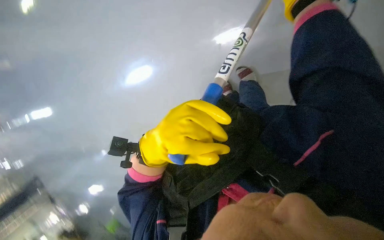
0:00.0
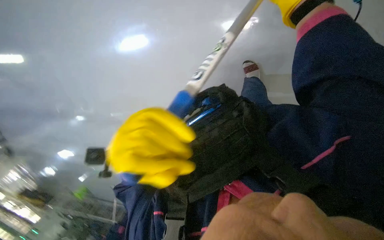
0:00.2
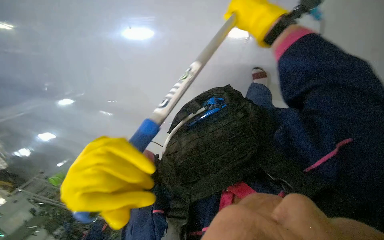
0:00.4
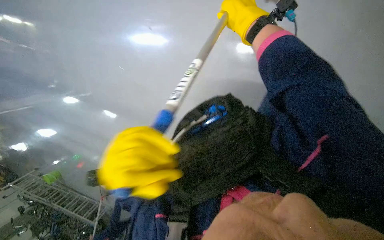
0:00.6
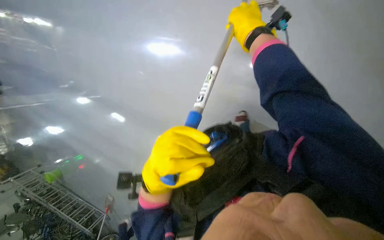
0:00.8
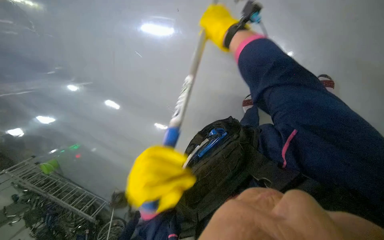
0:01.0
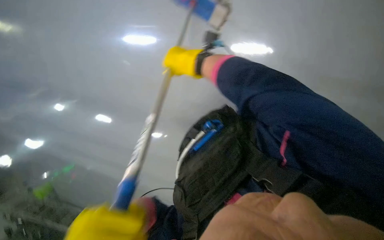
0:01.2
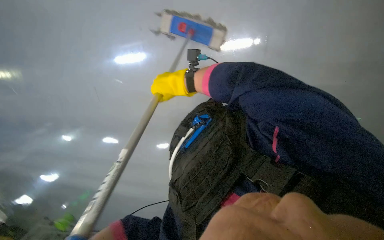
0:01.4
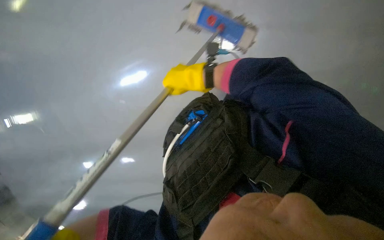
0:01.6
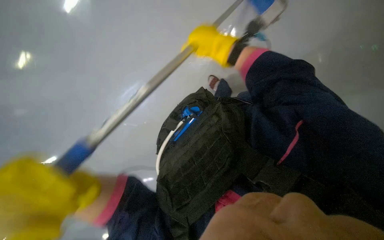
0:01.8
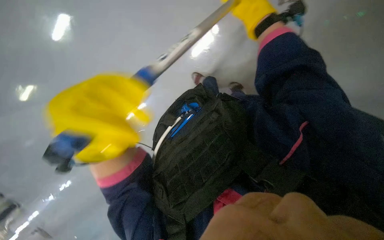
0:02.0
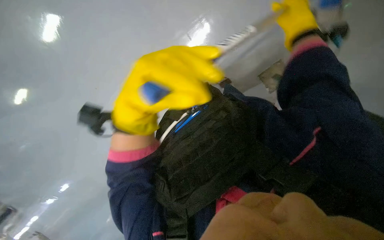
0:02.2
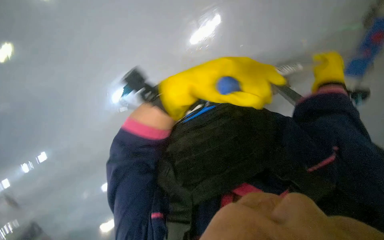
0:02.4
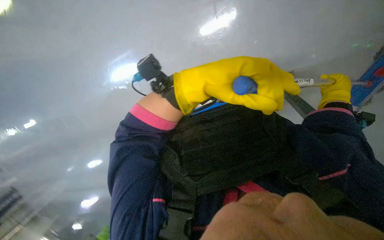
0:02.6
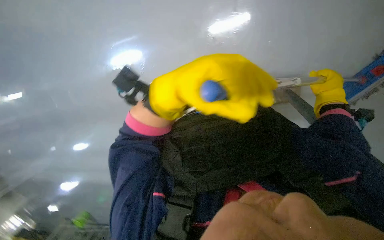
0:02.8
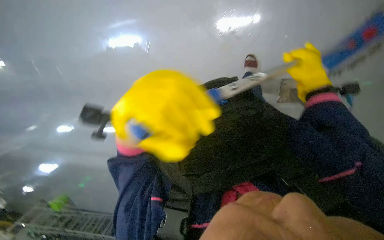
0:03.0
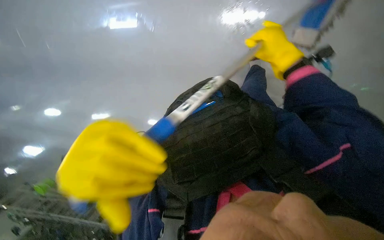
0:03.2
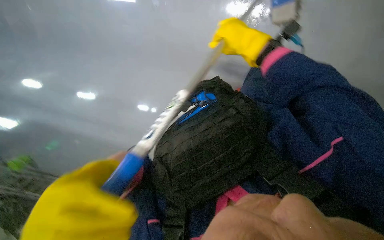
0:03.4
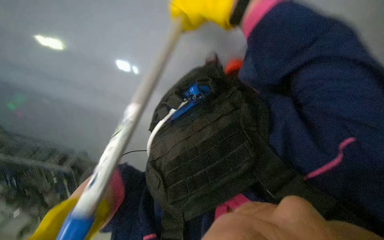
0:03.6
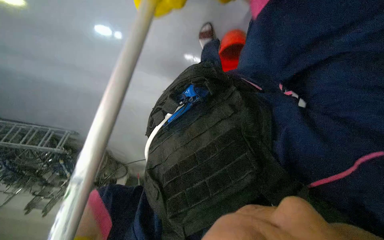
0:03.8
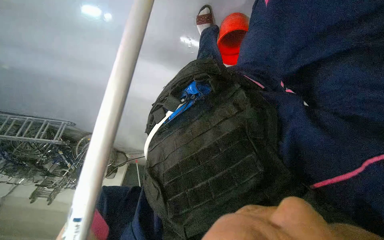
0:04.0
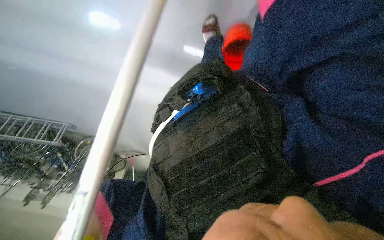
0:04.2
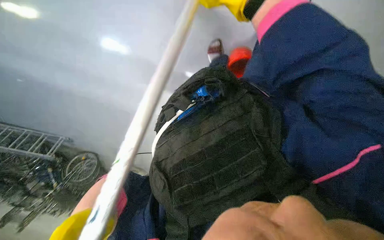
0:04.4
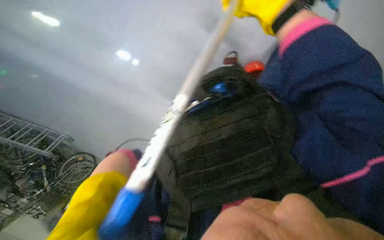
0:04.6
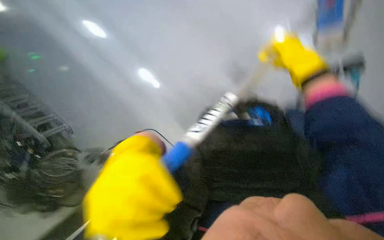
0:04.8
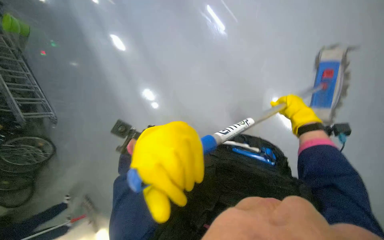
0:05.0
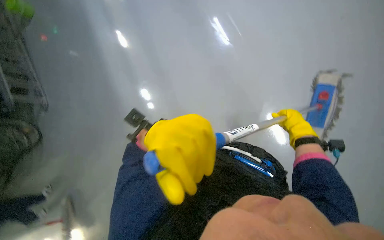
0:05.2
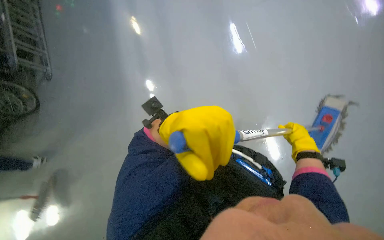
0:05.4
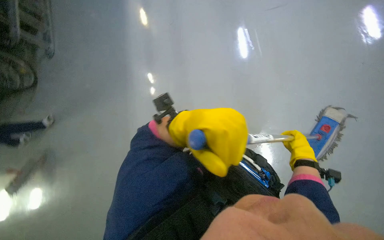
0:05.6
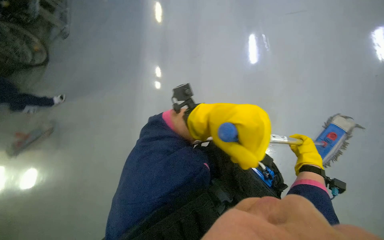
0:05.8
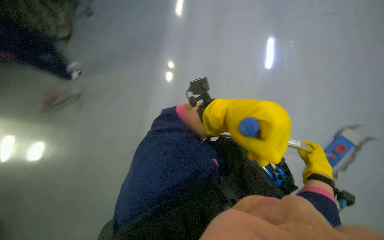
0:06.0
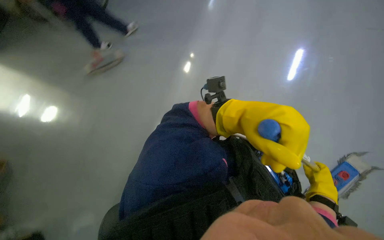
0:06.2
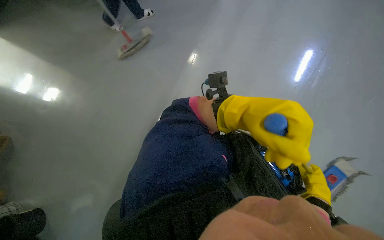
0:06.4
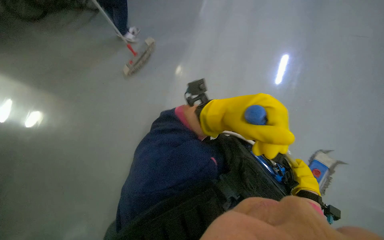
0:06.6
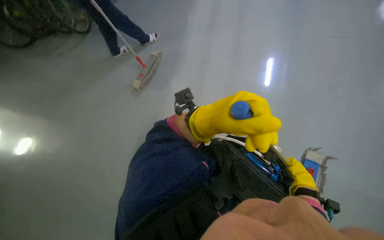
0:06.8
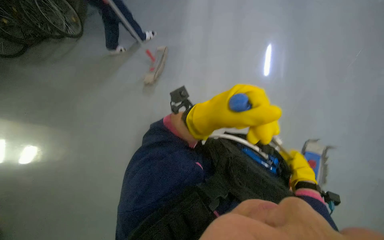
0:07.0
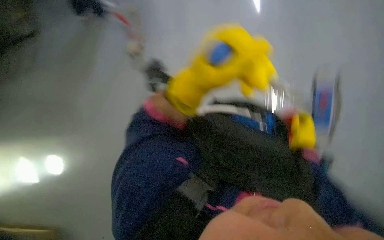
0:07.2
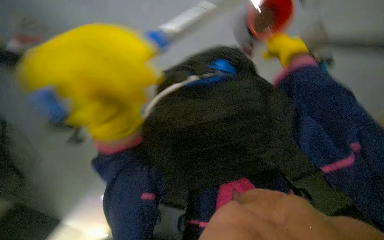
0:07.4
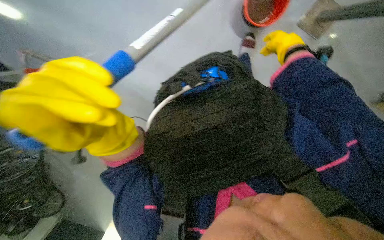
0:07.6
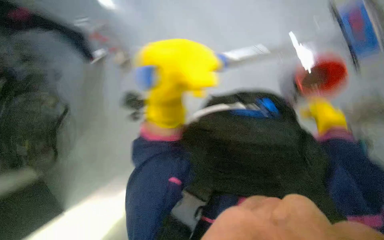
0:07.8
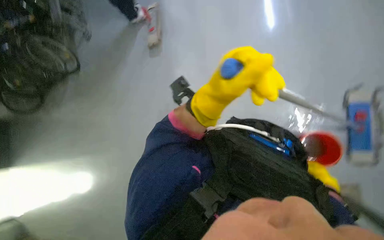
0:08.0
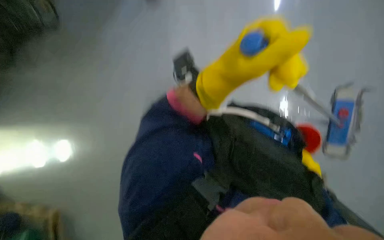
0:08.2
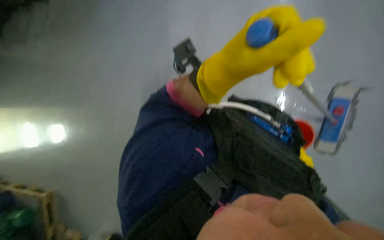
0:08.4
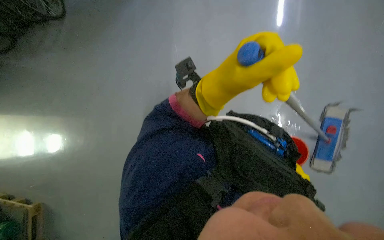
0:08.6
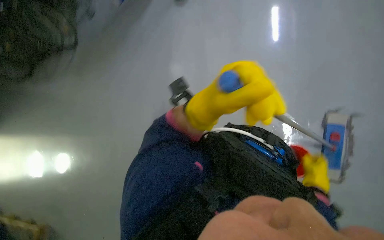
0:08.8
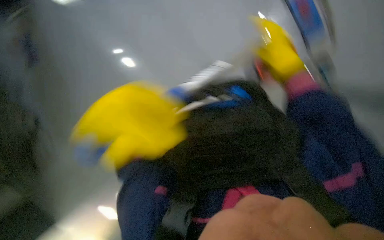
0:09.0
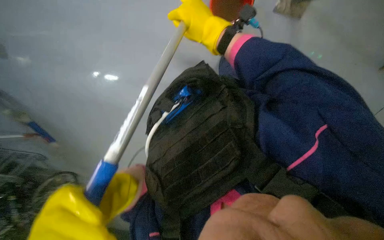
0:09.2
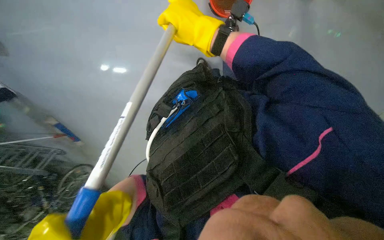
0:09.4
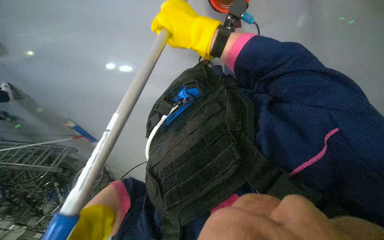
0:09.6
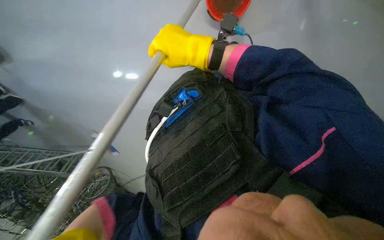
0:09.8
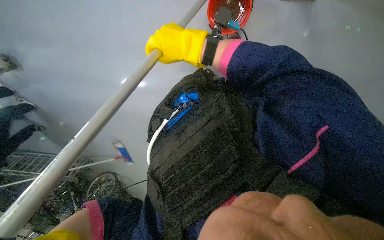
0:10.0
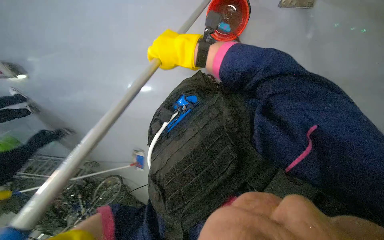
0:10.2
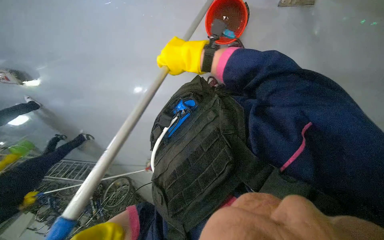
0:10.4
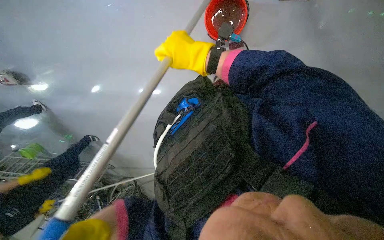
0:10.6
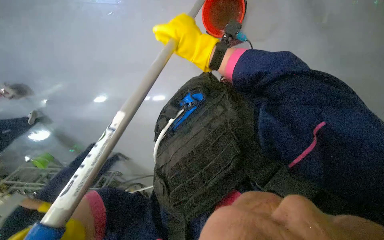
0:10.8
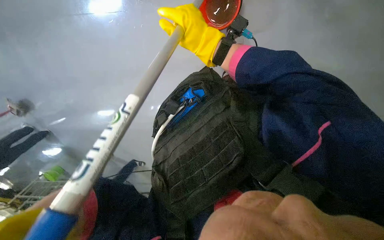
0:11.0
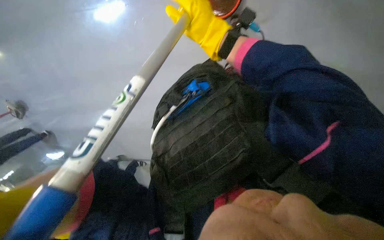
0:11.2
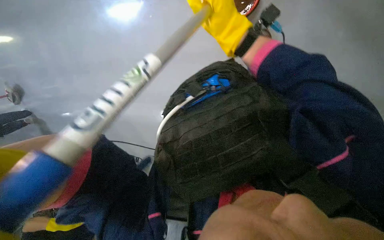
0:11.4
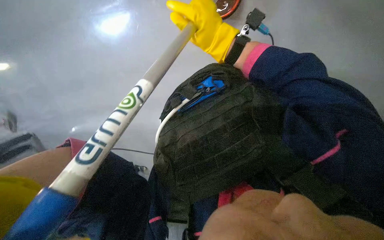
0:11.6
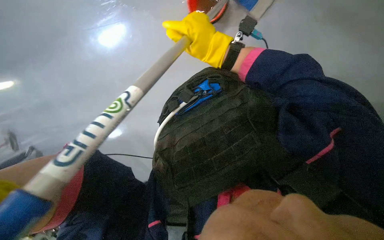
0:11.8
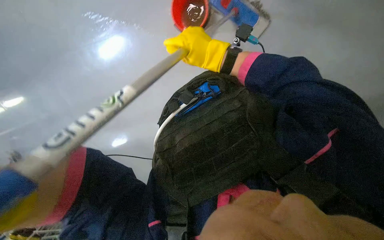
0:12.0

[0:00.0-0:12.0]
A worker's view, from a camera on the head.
Job: mopping floor.
The whole recording: Mopping the floor. The worker mops the floor, periodically wringing the mop and changing the mop head.
0:00.0 to 0:01.6: The right hand moves farther from the camera and to the left, roughly 35 cm.
0:01.6 to 0:03.0: The wearer looks some 20 degrees further to the left. The view tips downward by about 15 degrees.
0:04.4 to 0:06.0: The view tips upward by some 20 degrees. Everything in view rotates some 75 degrees clockwise.
0:07.6 to 0:09.0: The scene rotates clockwise by some 25 degrees.
0:09.0 to 0:10.4: The view pans to the left by roughly 15 degrees.

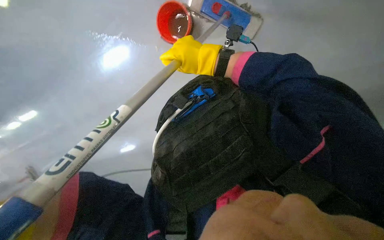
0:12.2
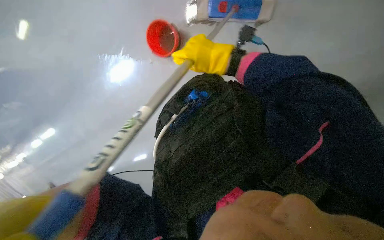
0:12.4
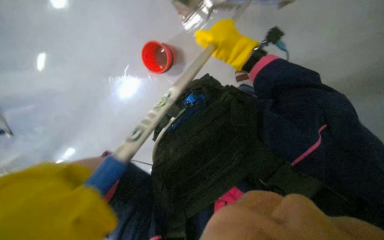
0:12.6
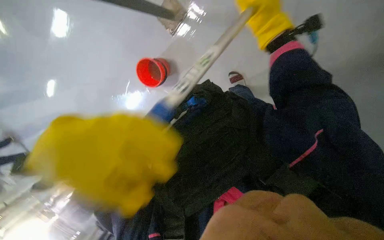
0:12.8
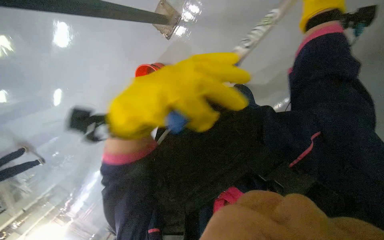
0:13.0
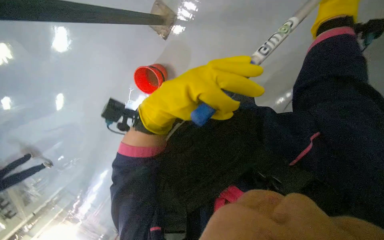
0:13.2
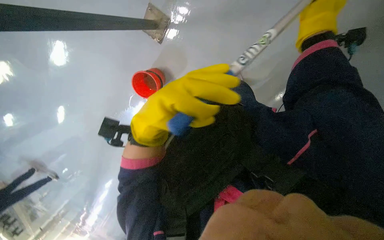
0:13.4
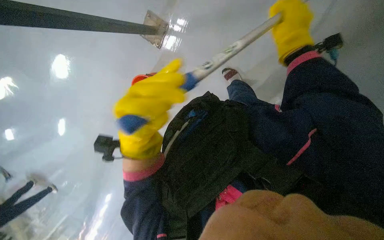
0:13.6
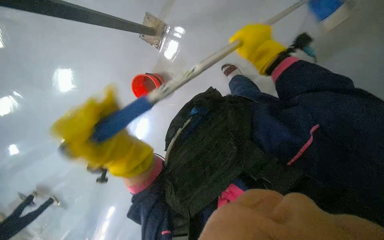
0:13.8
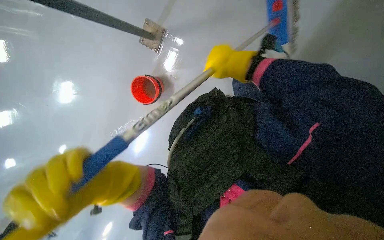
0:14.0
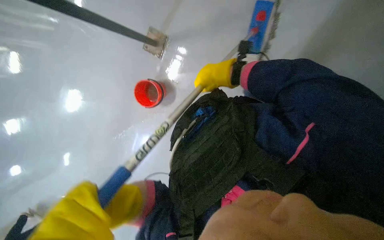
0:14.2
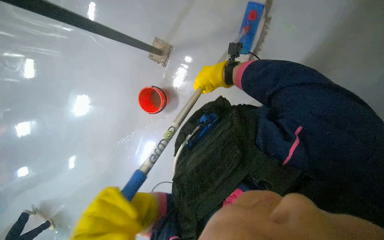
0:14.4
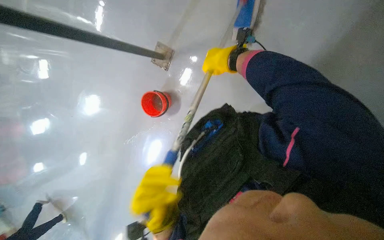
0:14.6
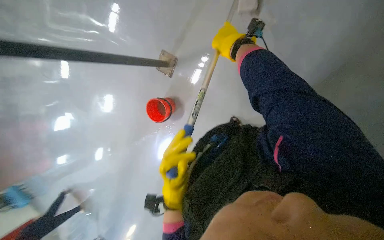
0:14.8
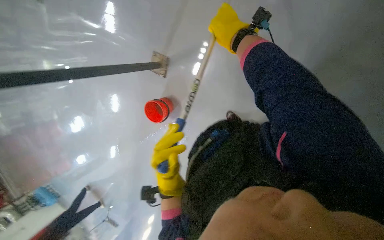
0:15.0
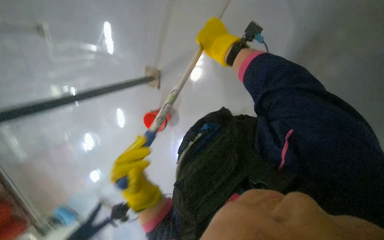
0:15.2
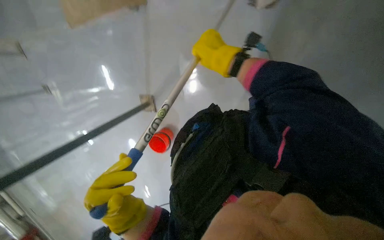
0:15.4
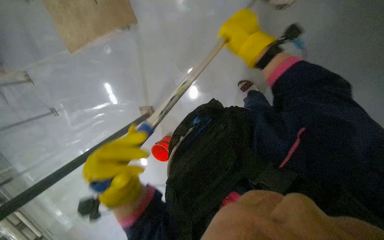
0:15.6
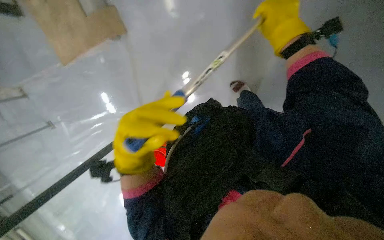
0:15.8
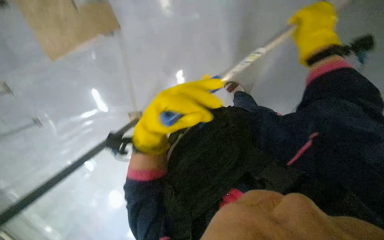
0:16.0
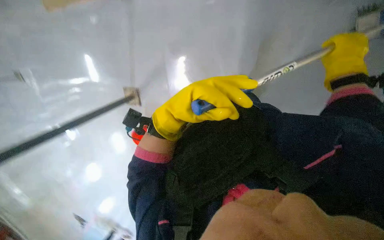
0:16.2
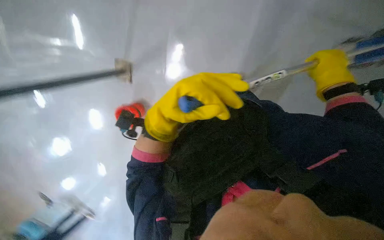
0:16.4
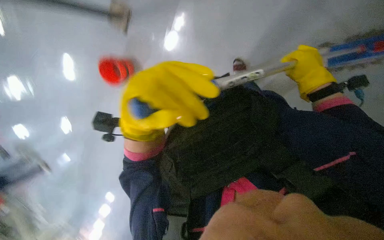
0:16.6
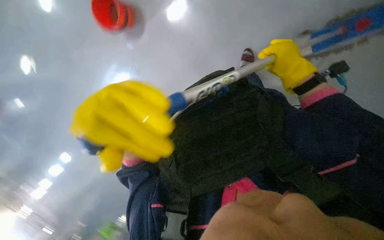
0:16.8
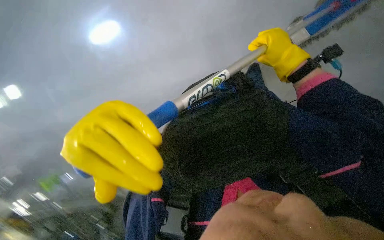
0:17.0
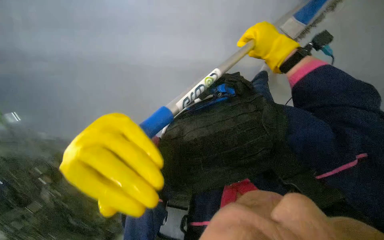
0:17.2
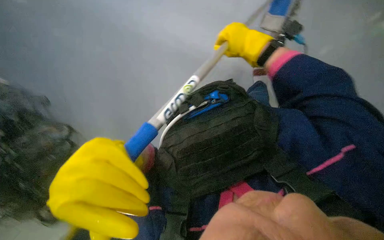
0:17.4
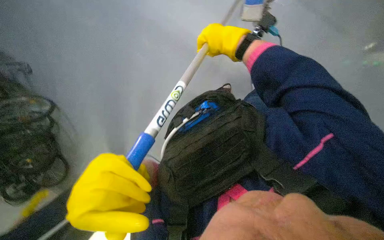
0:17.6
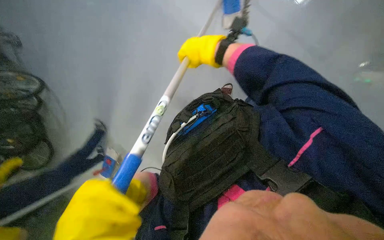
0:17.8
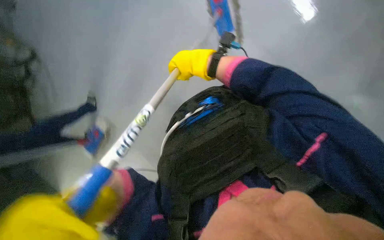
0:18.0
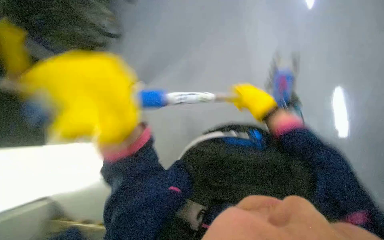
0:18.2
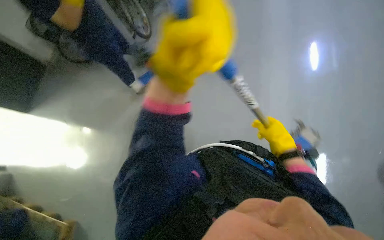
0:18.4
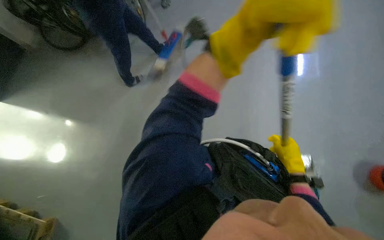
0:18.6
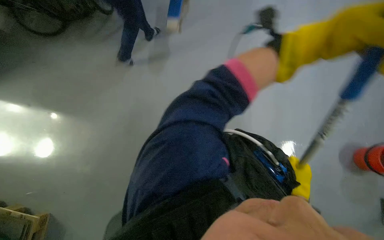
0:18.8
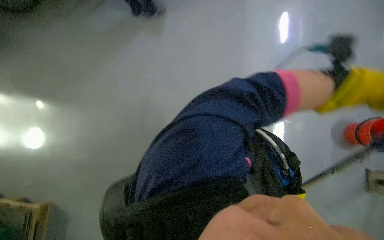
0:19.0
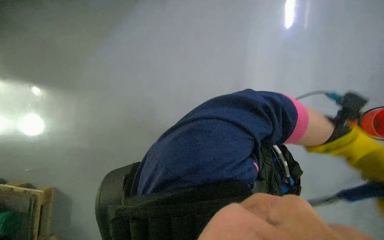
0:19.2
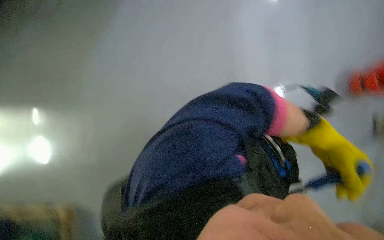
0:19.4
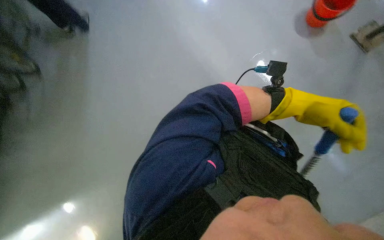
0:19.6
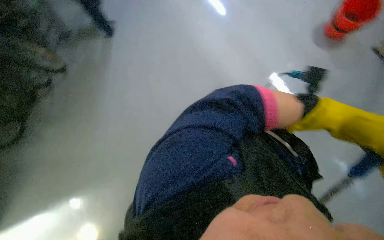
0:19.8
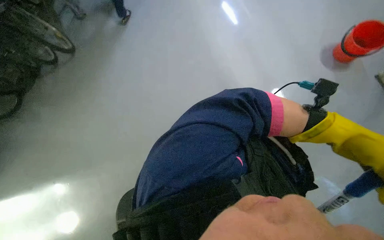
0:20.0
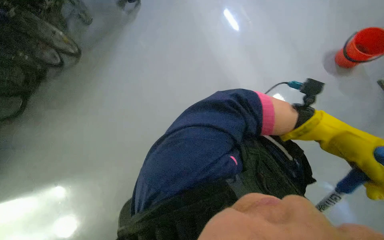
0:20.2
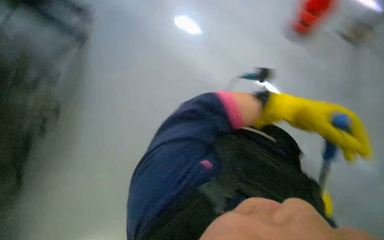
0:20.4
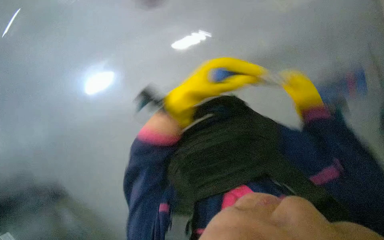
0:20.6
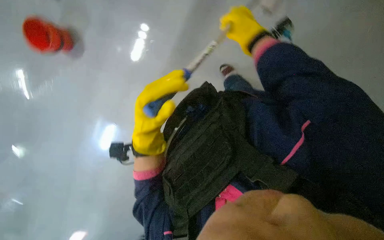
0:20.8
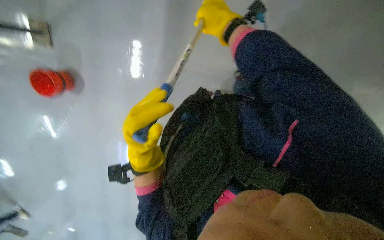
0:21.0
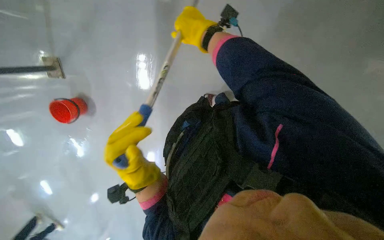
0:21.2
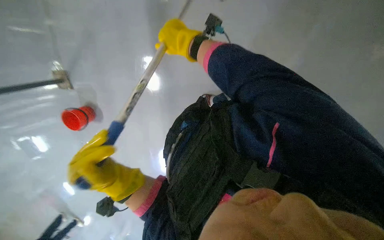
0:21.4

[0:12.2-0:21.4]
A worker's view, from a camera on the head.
Job: mopping floor.
The whole recording: Mopping the floor. The worker mops the floor, periodically wringing the mop and changing the mop head.
0:15.2 to 0:16.8: The left hand goes about 15 cm up the picture. The right hand heads to the right, covering about 20 cm.
0:19.8 to 0:21.4: The wearer looks approximately 15 degrees further upward. The scene rotates counterclockwise by roughly 40 degrees.
